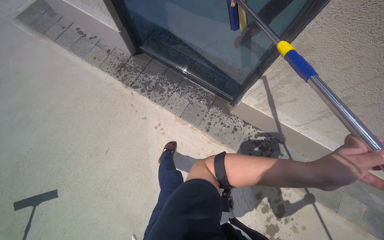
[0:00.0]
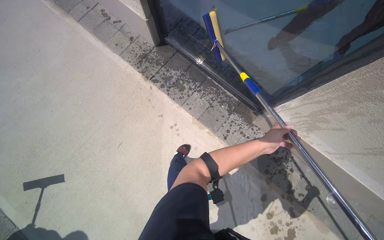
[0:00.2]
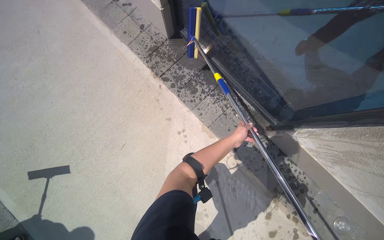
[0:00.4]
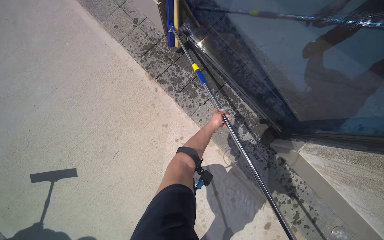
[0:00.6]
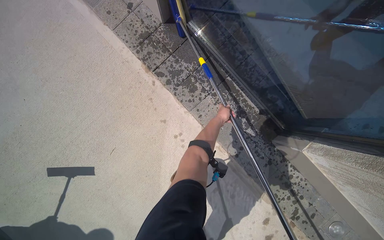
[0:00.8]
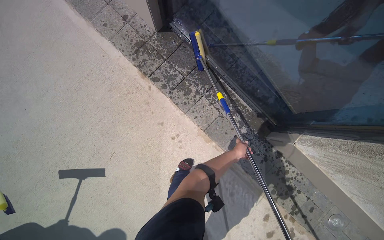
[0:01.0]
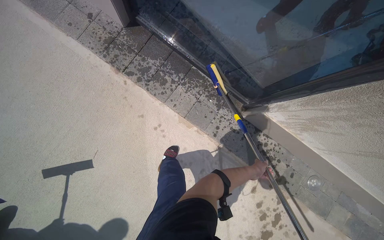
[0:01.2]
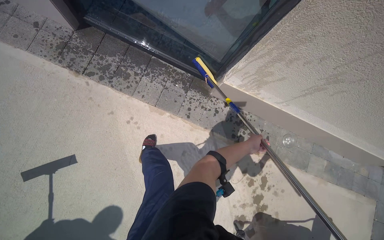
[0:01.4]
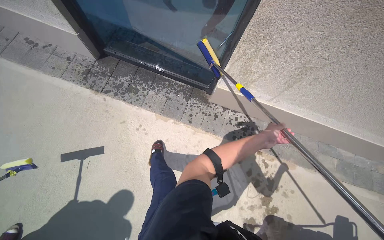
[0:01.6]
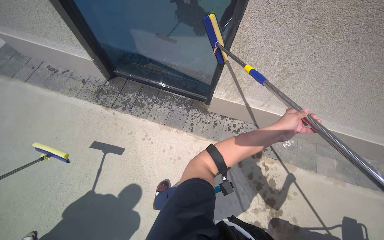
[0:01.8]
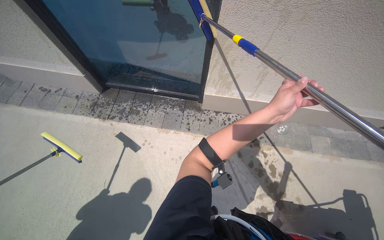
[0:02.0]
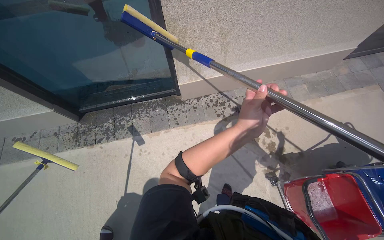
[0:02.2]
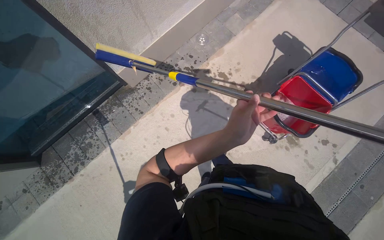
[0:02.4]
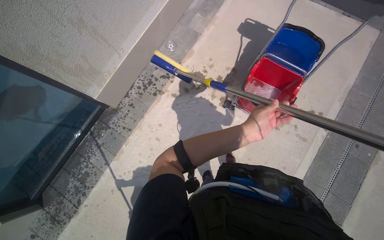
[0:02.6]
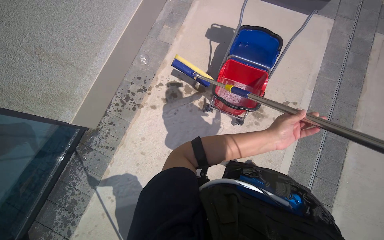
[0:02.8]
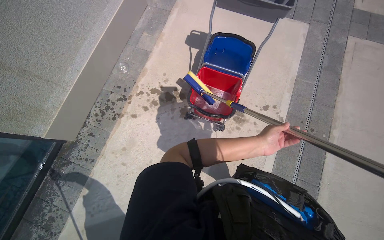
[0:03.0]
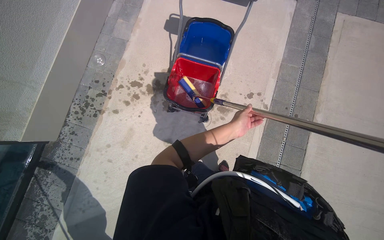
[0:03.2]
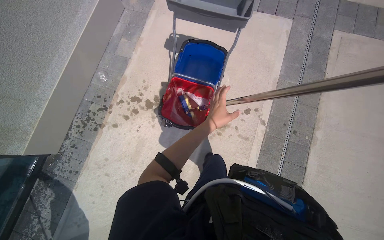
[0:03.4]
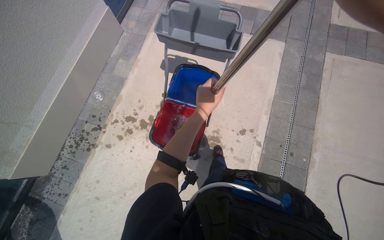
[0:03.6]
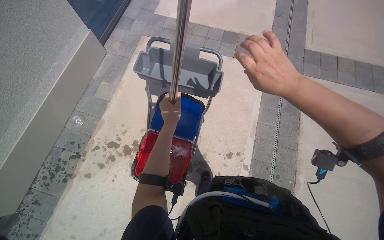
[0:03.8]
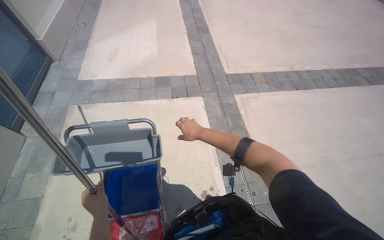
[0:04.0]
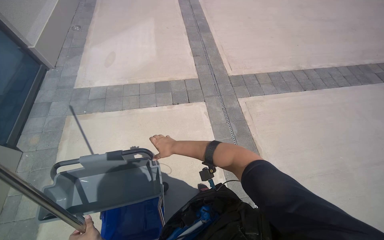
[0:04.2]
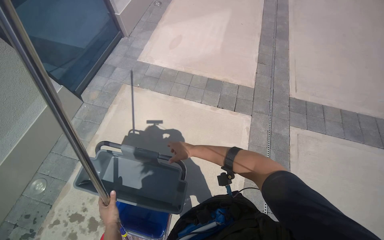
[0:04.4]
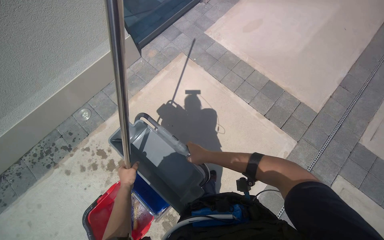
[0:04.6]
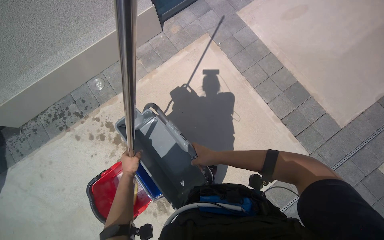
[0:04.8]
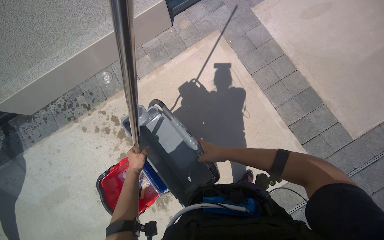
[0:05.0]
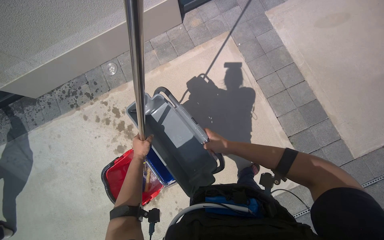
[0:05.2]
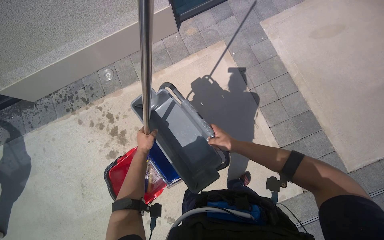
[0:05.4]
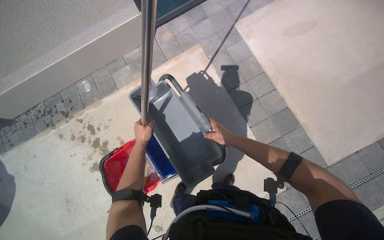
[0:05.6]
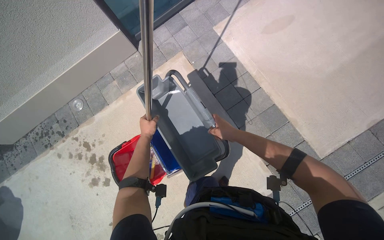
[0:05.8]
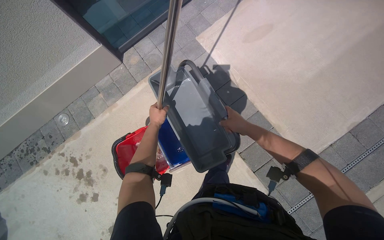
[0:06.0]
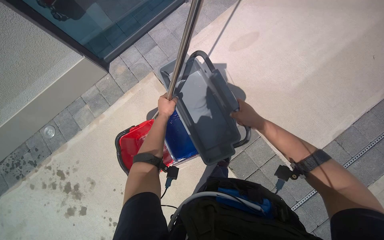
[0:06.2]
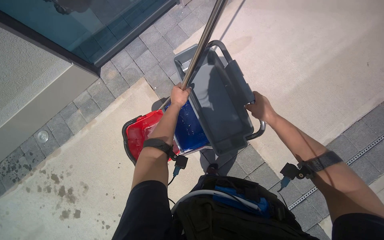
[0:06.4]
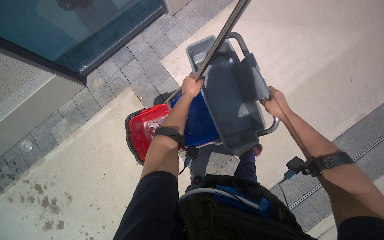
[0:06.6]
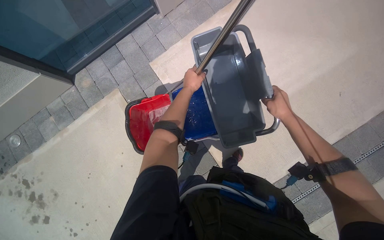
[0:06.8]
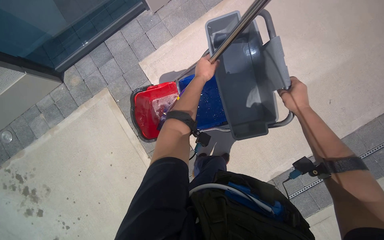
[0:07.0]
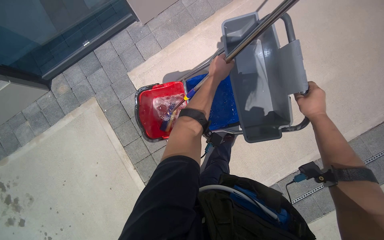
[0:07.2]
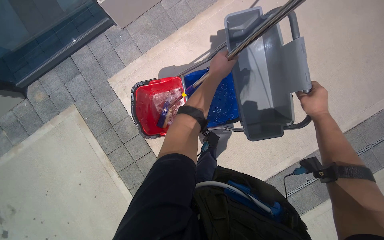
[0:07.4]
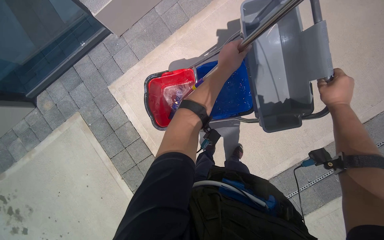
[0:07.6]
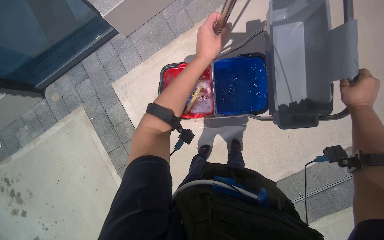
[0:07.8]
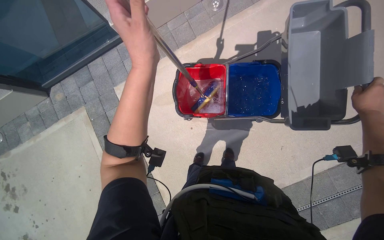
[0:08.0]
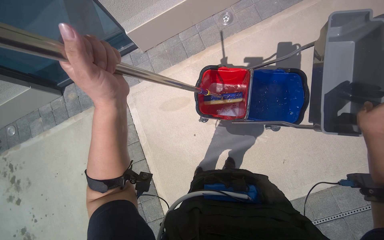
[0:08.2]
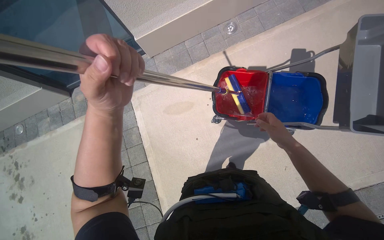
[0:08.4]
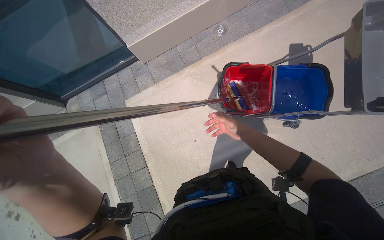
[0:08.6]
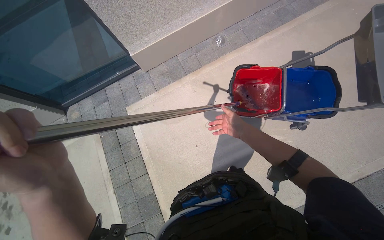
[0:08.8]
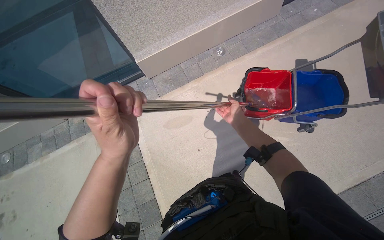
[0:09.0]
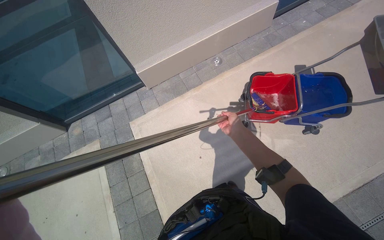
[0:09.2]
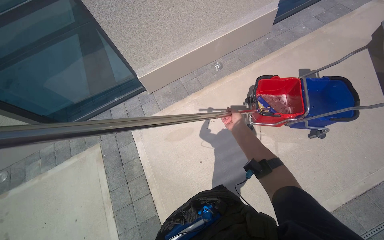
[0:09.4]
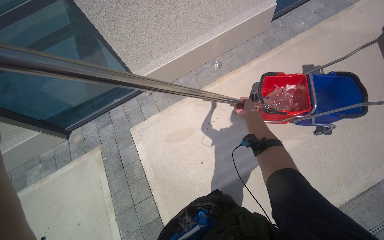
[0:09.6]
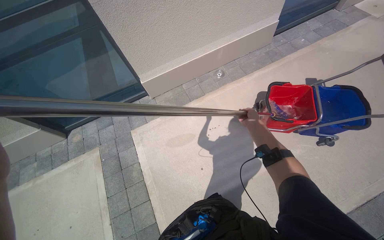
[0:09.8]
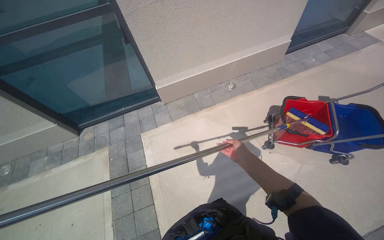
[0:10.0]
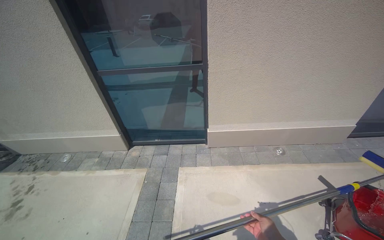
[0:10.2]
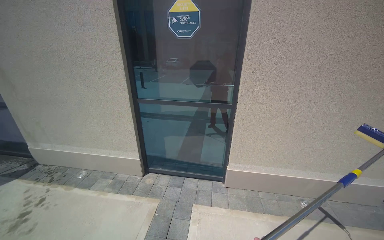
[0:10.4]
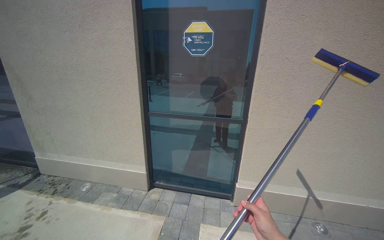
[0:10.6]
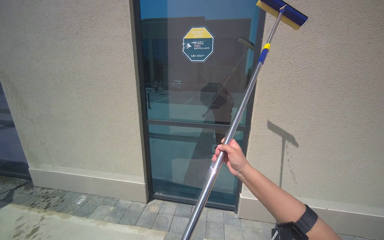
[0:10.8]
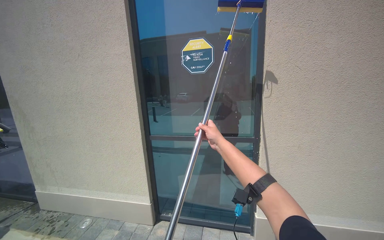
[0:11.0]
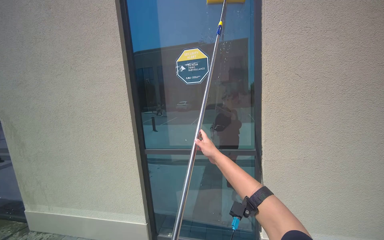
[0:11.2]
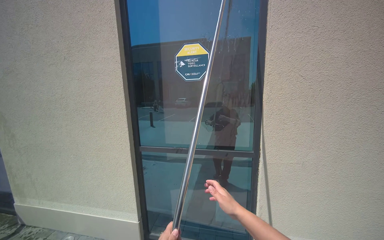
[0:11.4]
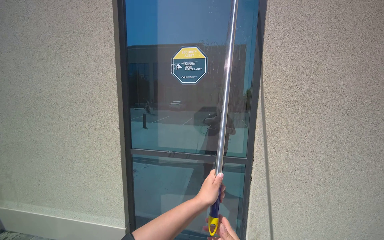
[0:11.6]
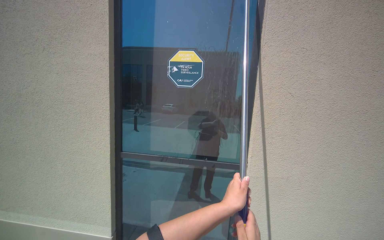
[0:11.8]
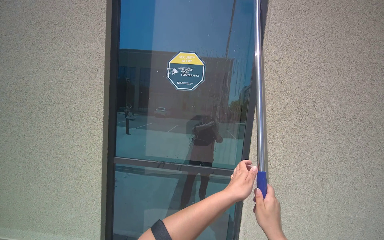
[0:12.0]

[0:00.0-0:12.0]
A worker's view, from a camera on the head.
Job: cleaning windows.
The whole recording: Cleaning building windows. The worker scrubs the building windows with a long-handled squeegee, frequently dipping it into a bucket.
0:01.6 to 0:03.0: The camera is carried approximately 70 cm. The wearer's head swings approximately 90 degrees to the right.
0:03.0 to 0:04.4: The wearer moves approximately 1 m. The view tips upward by some 10 degrees.
0:04.4 to 0:06.0: The wearer moves approximately 70 cm. The wearer looks some 40 degrees further to the left. The view tilts about 15 degrees downward.
0:06.0 to 0:07.6: The camera travels approximately 1 m.
0:07.6 to 0:09.0: The view tilts approximately 20 degrees upward. The left hand moves to the left and down the picture, approximately 60 cm.
0:09.0 to 0:10.4: The wearer moves approximately 70 cm. The wearer looks approximately 35 degrees further to the left. The view tips upward by about 50 degrees.
0:10.4 to 0:12.0: The camera is carried about 40 cm. The wearer looks some 20 degrees further upward.

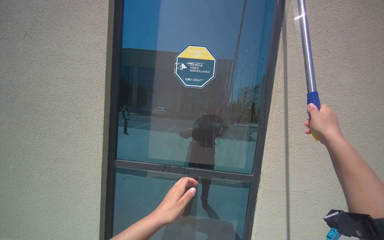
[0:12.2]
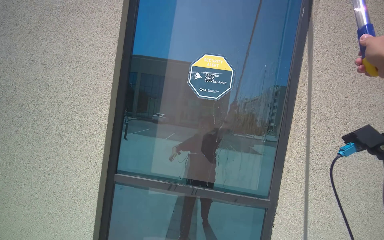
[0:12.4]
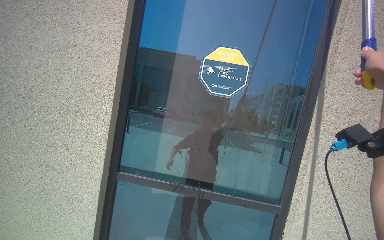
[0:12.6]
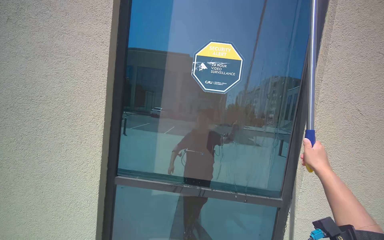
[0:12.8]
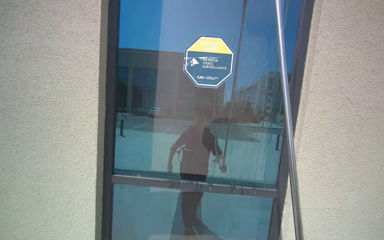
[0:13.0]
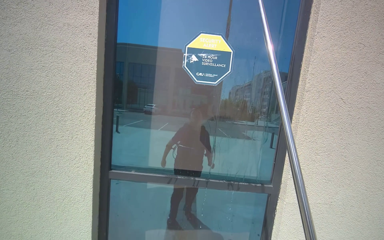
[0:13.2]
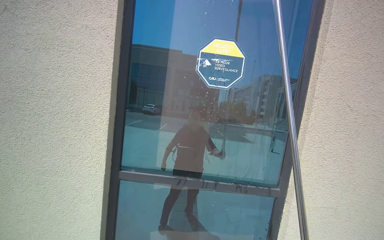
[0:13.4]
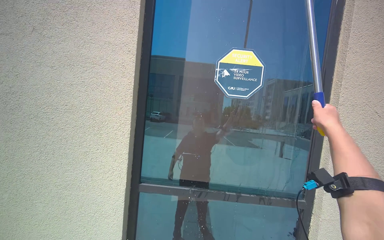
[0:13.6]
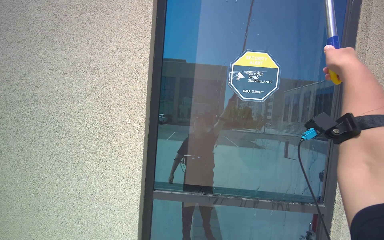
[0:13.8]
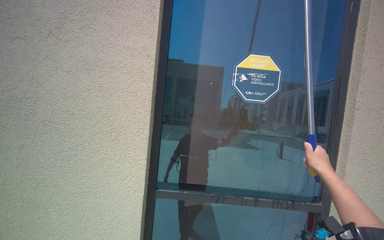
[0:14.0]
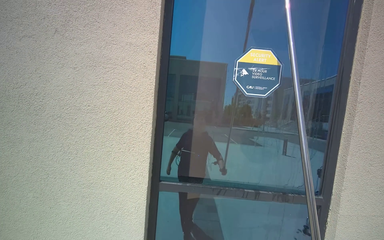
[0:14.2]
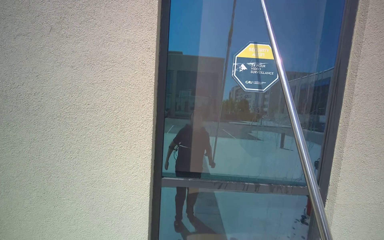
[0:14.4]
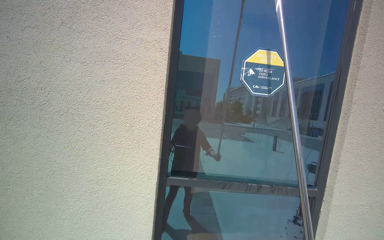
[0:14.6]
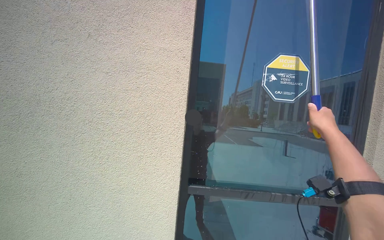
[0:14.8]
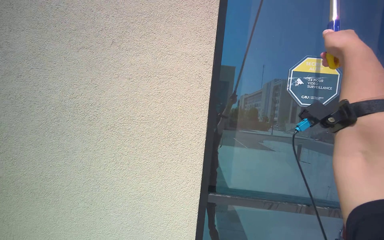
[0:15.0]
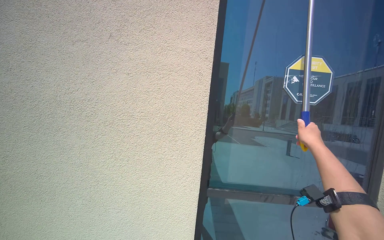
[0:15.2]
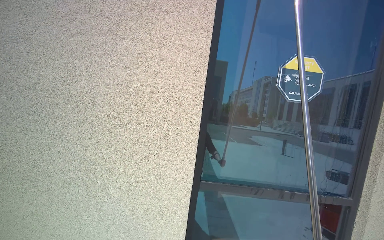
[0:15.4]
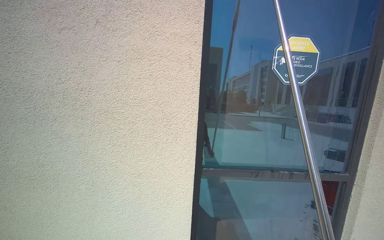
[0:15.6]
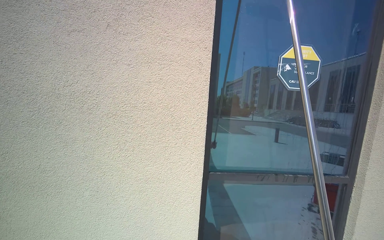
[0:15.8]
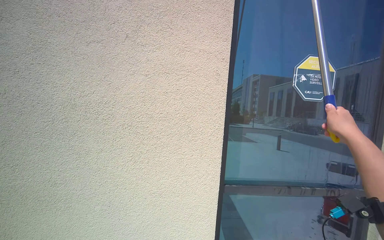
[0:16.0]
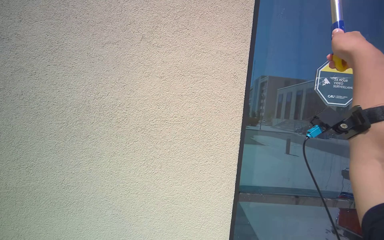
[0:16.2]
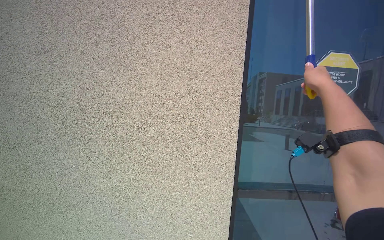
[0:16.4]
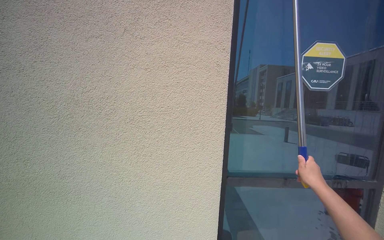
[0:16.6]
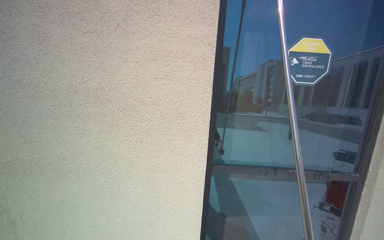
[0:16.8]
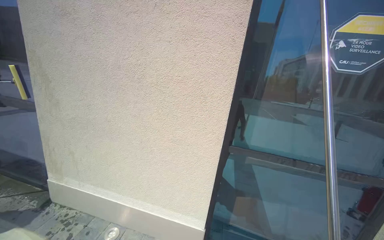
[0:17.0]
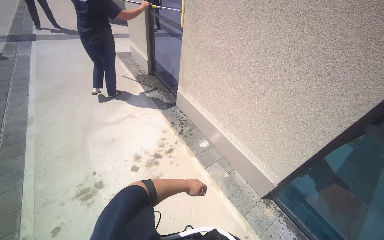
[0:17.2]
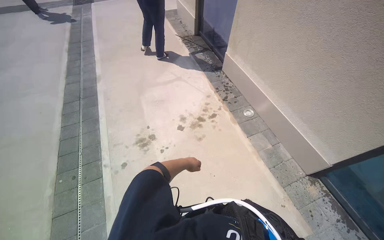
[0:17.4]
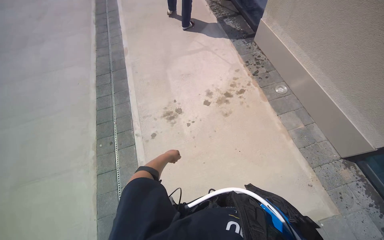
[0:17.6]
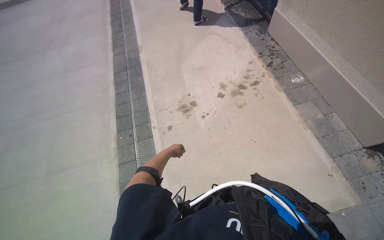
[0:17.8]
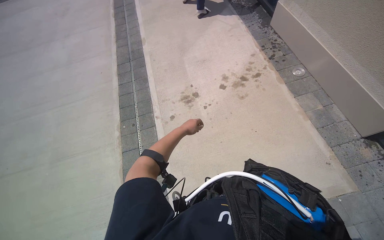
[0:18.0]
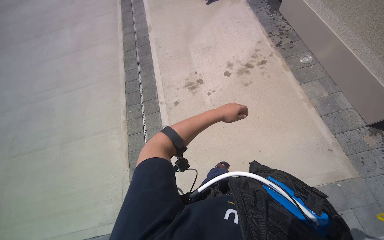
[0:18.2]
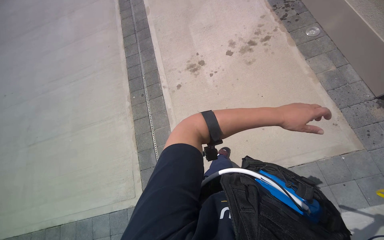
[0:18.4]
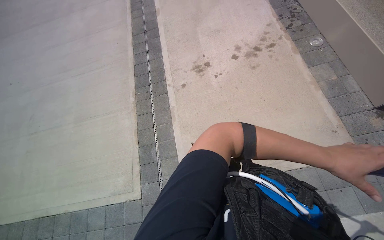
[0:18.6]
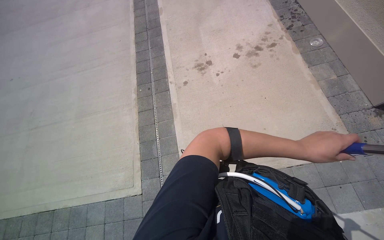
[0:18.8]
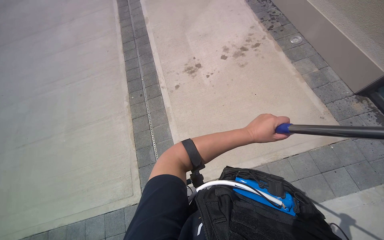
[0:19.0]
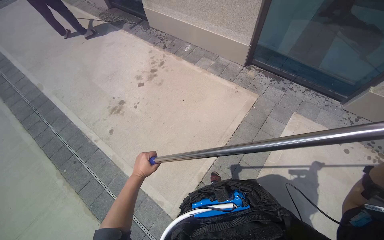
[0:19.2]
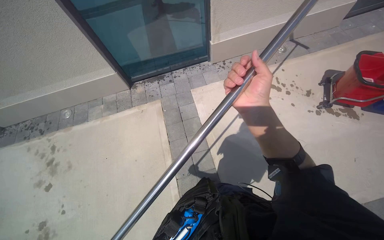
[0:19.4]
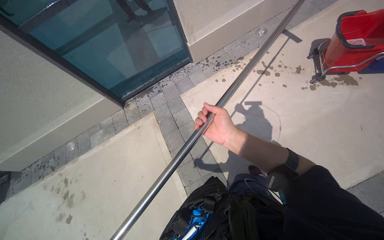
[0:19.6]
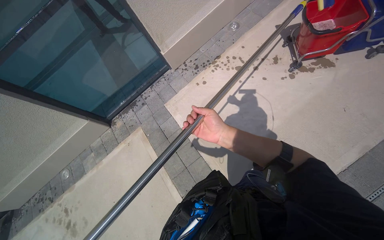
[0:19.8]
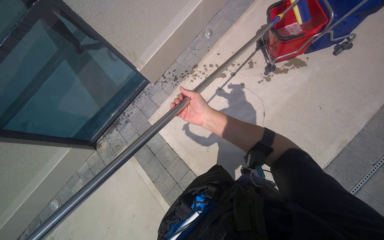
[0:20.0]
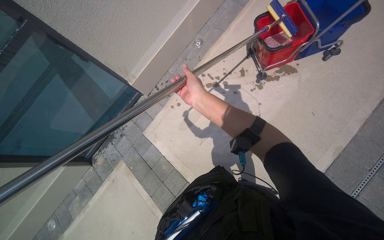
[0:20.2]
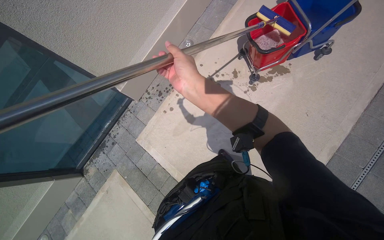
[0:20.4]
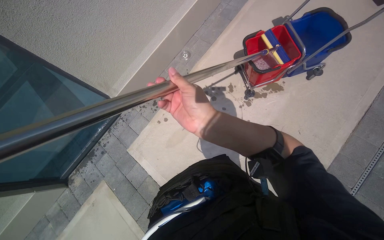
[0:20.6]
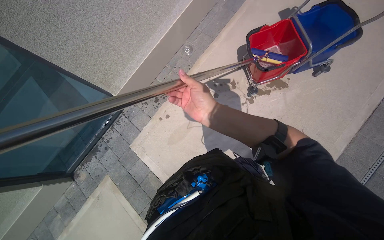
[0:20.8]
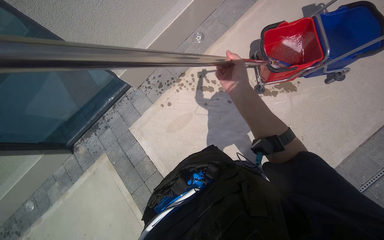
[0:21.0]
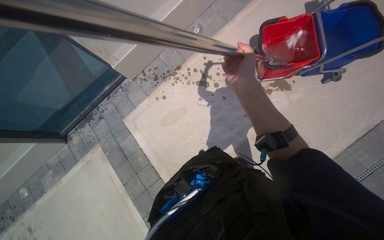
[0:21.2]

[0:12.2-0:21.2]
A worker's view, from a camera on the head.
Job: cleaning windows.
The whole recording: Cleaning building windows. The worker scrubs the building windows with a long-handled squeegee, frequently dipping it into a bucket.
0:12.2 to 0:13.8: The head travels roughly 50 cm.
0:16.6 to 0:18.2: The wearer moves some 50 cm. The wearer looks some 45 degrees further to the left. The wearer looks approximately 35 degrees further downward.
0:18.2 to 0:19.8: The camera travels some 80 cm. The head turns to the right by roughly 115 degrees.
0:19.8 to 0:21.2: The head travels about 50 cm.
